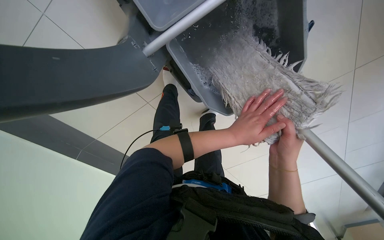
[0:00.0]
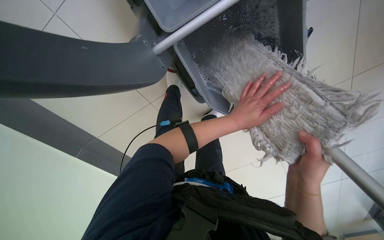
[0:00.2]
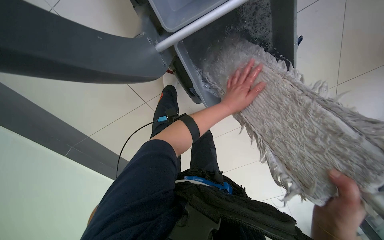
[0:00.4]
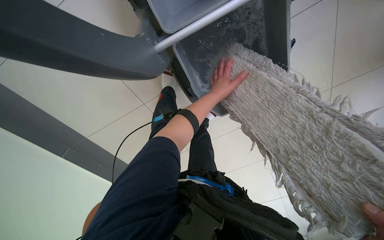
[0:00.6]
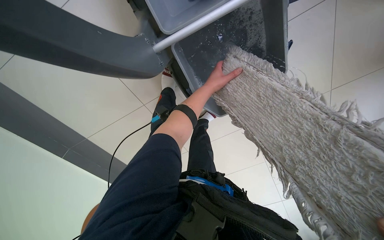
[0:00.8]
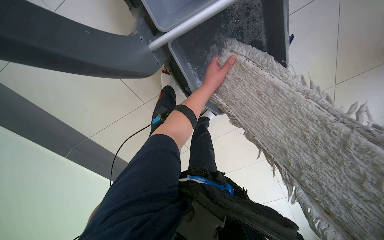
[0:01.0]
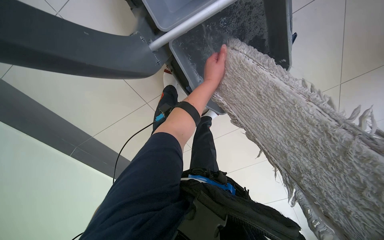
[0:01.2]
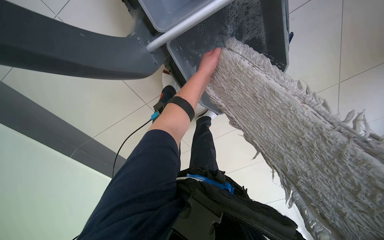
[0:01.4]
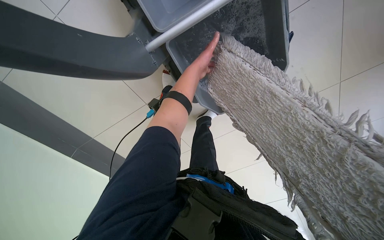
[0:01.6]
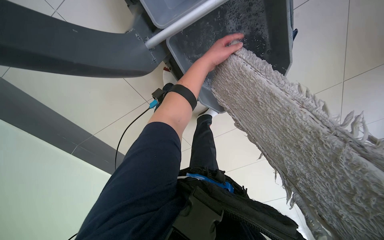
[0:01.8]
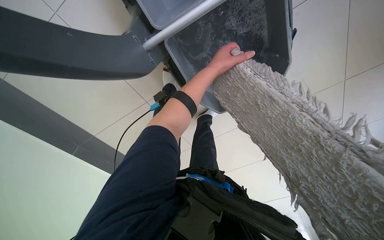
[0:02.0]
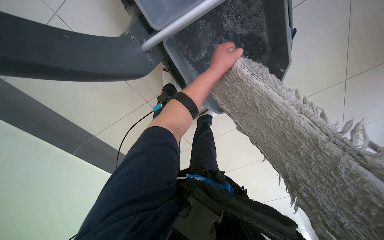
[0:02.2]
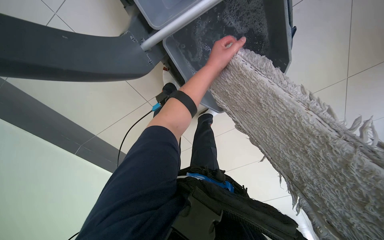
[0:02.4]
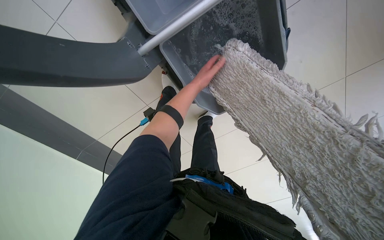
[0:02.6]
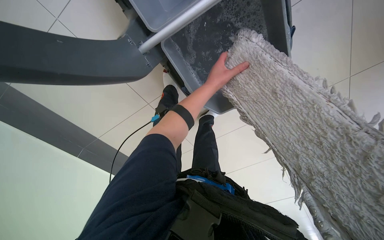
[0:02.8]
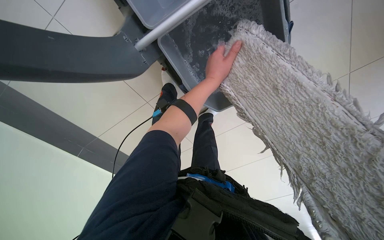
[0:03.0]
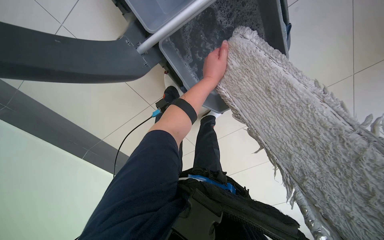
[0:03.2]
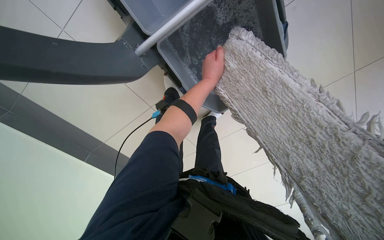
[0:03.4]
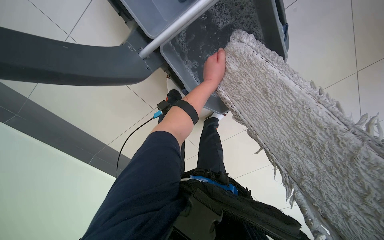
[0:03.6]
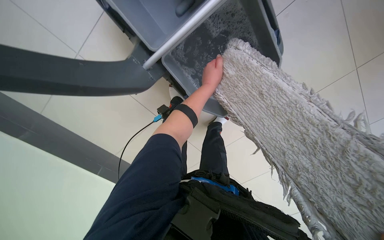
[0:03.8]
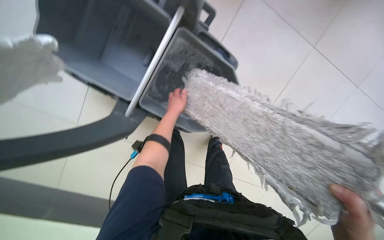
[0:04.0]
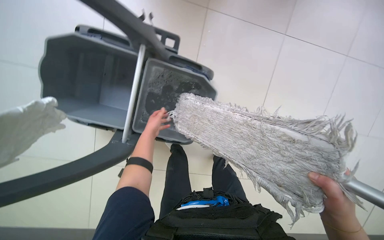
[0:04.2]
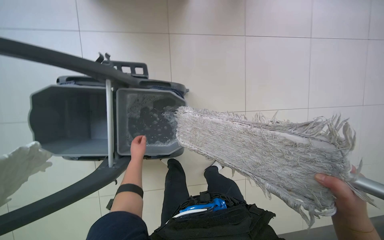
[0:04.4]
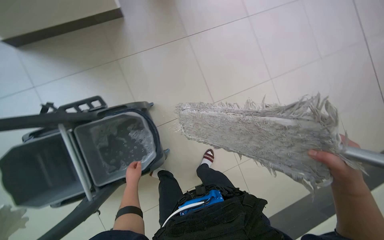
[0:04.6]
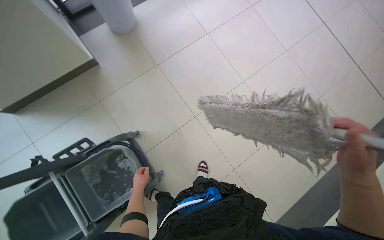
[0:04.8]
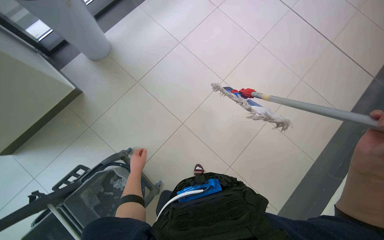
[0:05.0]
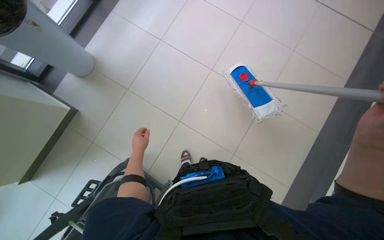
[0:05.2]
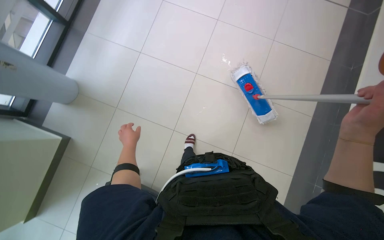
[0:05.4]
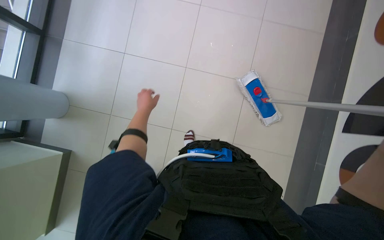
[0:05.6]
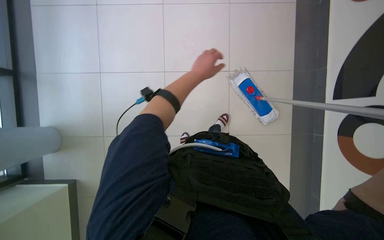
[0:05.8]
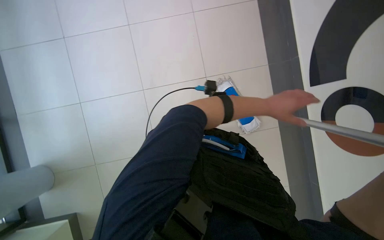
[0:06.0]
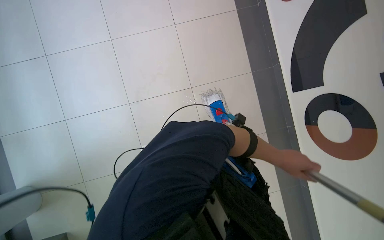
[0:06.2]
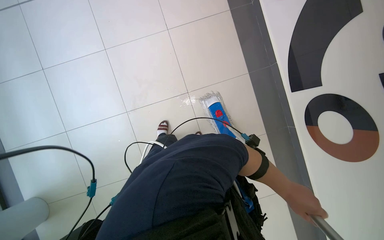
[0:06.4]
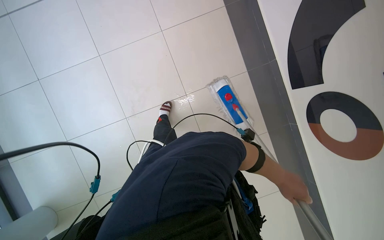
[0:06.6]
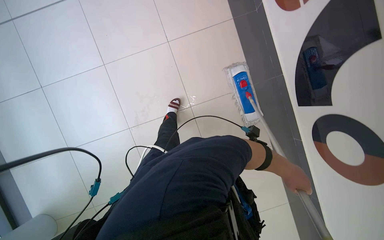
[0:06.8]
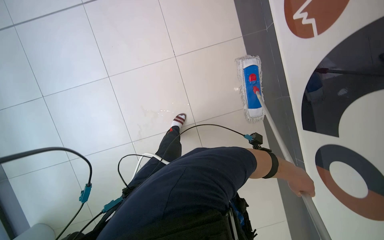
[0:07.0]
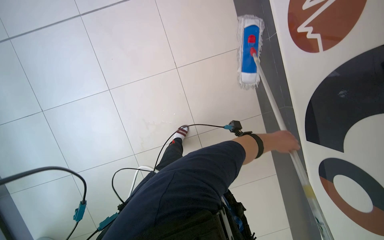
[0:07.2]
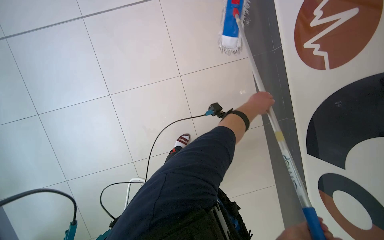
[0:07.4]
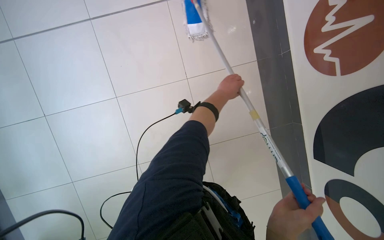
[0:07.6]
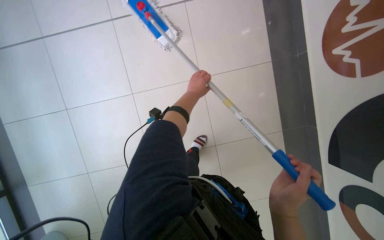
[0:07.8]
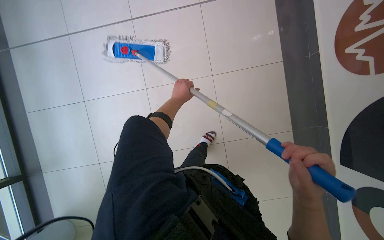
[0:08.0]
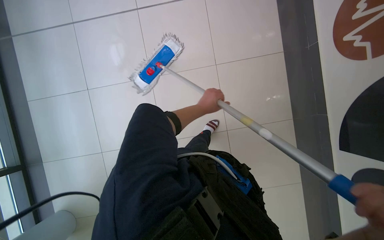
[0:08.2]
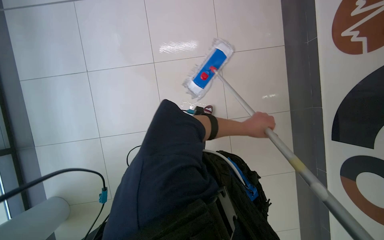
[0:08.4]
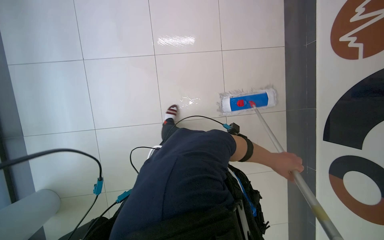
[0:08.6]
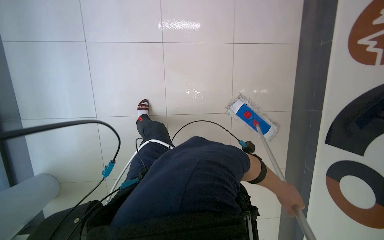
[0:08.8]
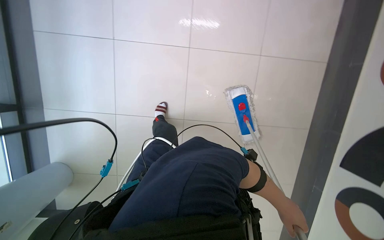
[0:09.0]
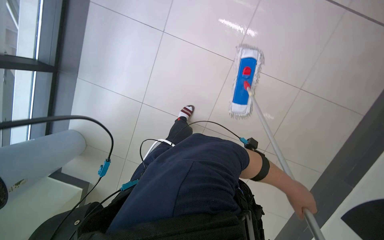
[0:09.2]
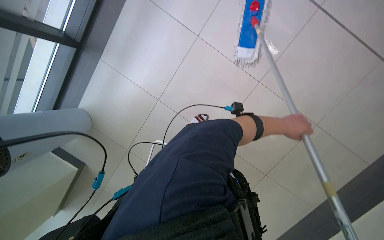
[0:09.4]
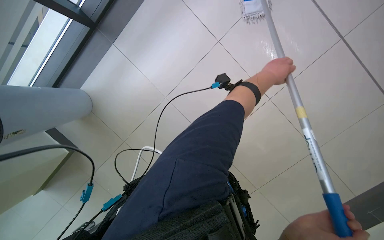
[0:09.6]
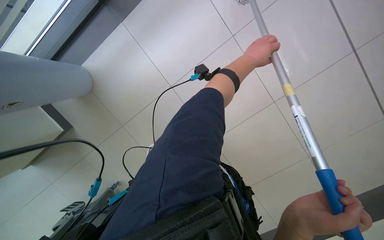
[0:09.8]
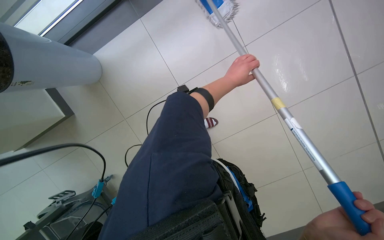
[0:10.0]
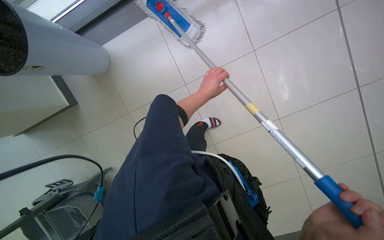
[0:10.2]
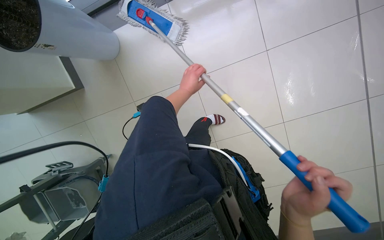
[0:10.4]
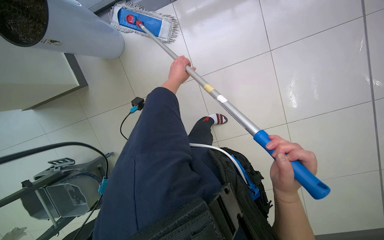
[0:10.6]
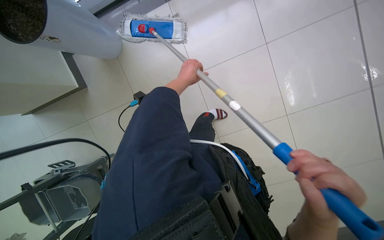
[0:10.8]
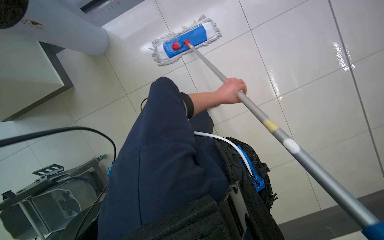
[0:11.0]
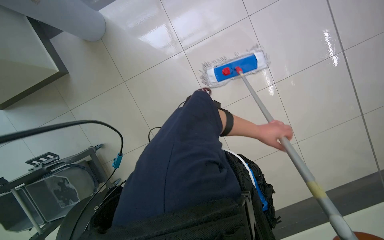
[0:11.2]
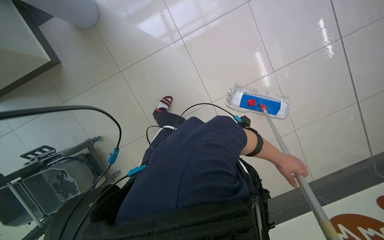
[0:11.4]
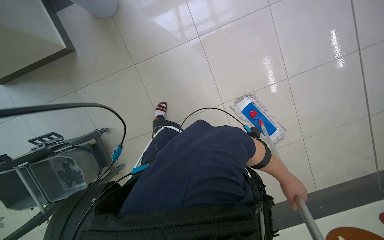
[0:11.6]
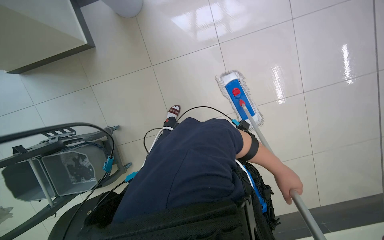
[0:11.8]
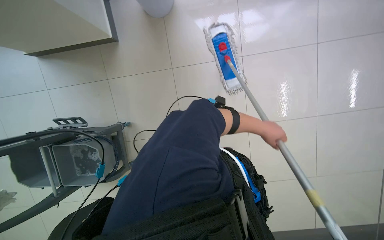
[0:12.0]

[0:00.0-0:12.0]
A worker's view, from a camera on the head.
Job: mopping floor.
The whole recording: Mopping tiled floor. The worker mops the tiled floor, occasionally moving the mop bucket and cleaning the mop head.
0:00.0 to 0:01.6: The left hand travels up the picture and farther from the camera by roughly 35 cm.
0:03.0 to 0:04.4: The head rotates about 50 degrees to the right. The view tips upward by about 30 degrees.
0:06.0 to 0:07.6: The camera travels about 70 cm.
0:07.6 to 0:09.0: The right hand goes roughly 50 cm down the picture and nearer to the camera.
0:09.0 to 0:10.4: The right hand is displaced up the picture and to the left by some 70 cm.
0:10.4 to 0:12.0: The right hand heads to the right and down the picture, covering some 30 cm.

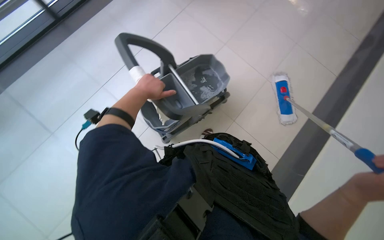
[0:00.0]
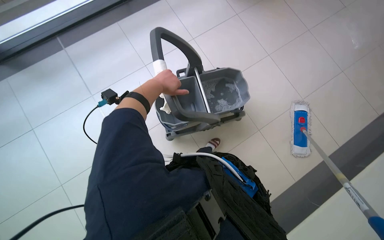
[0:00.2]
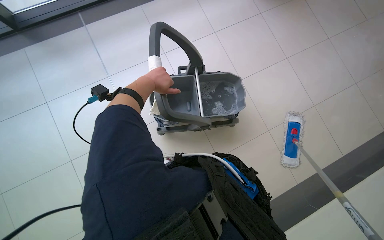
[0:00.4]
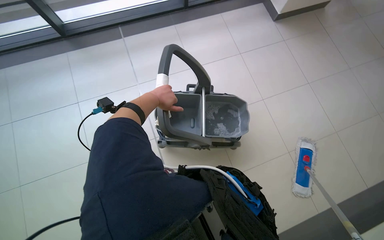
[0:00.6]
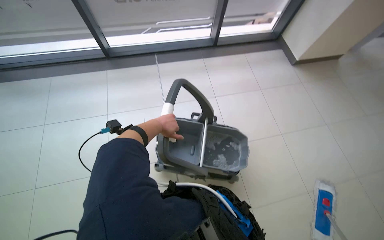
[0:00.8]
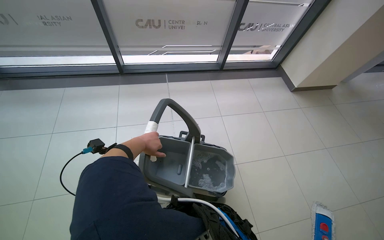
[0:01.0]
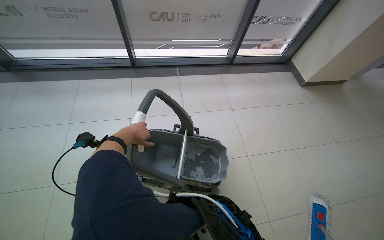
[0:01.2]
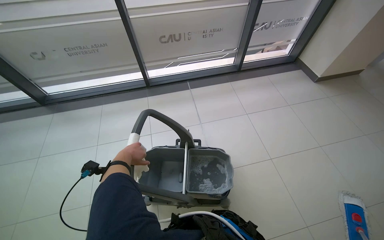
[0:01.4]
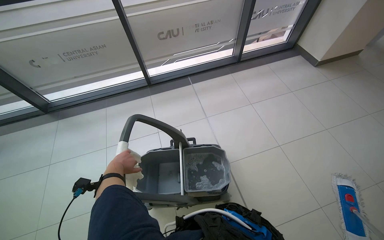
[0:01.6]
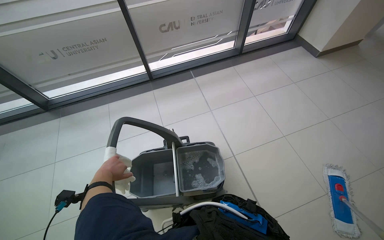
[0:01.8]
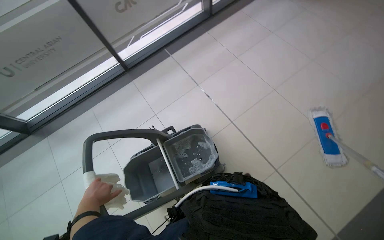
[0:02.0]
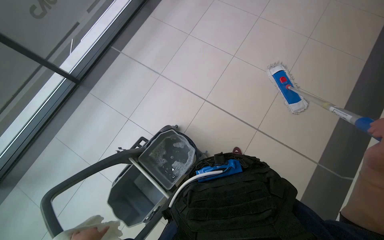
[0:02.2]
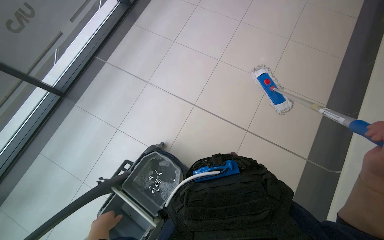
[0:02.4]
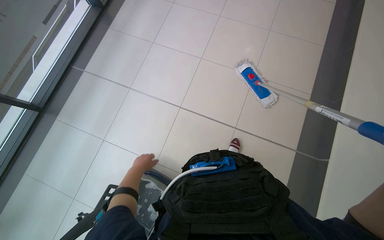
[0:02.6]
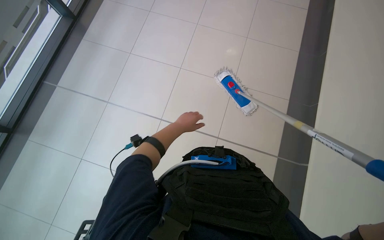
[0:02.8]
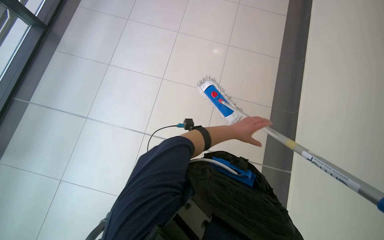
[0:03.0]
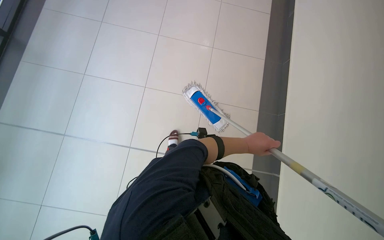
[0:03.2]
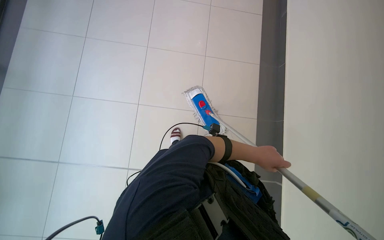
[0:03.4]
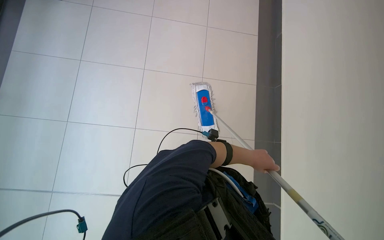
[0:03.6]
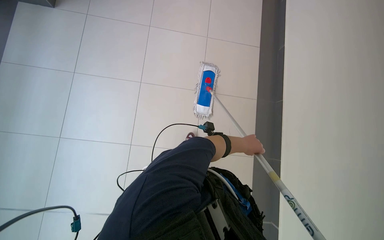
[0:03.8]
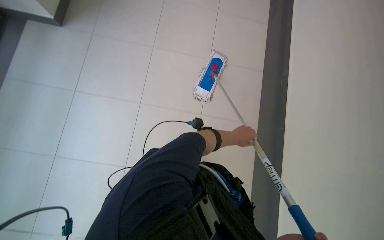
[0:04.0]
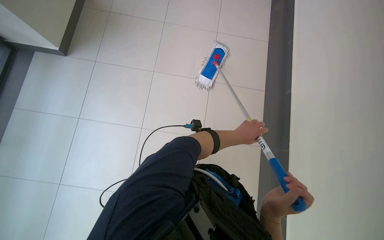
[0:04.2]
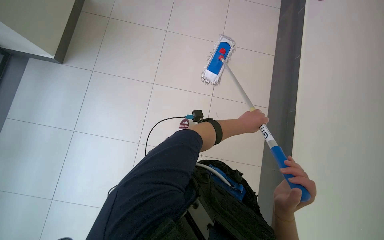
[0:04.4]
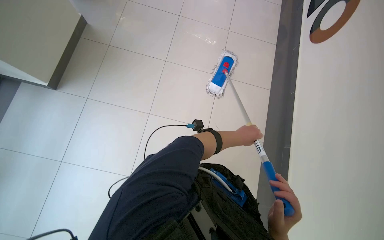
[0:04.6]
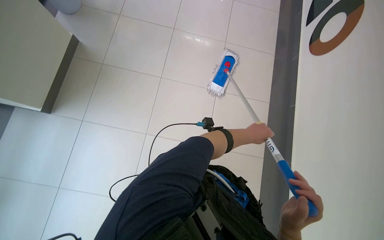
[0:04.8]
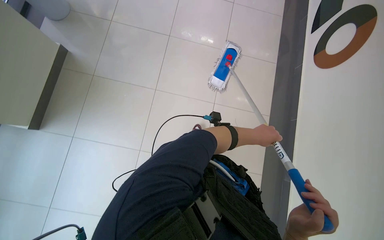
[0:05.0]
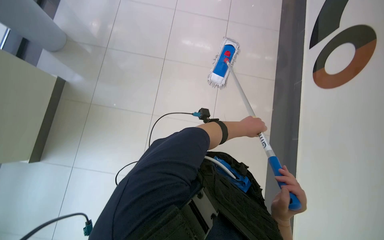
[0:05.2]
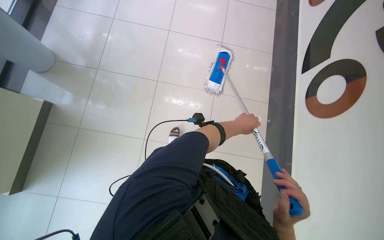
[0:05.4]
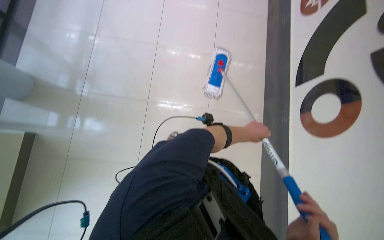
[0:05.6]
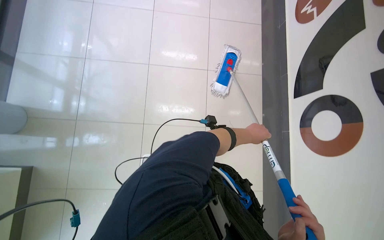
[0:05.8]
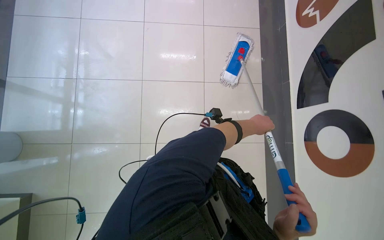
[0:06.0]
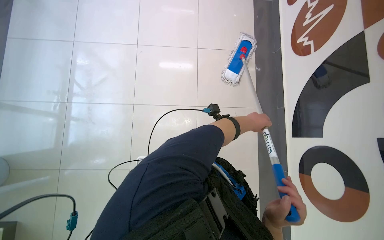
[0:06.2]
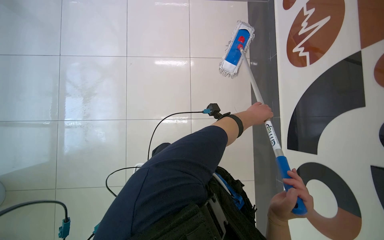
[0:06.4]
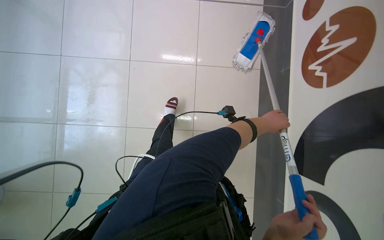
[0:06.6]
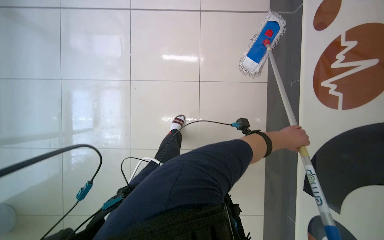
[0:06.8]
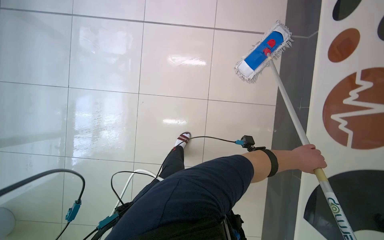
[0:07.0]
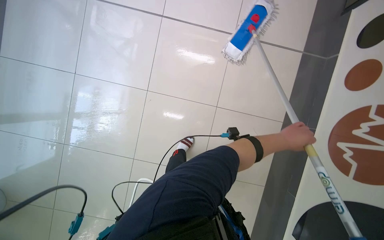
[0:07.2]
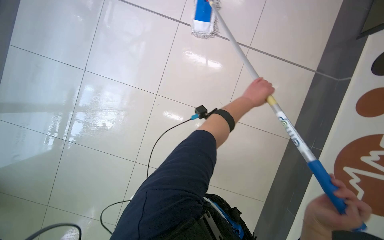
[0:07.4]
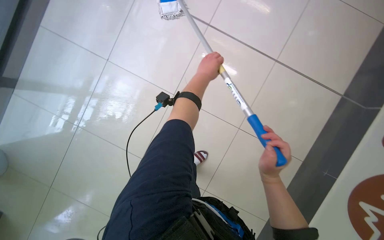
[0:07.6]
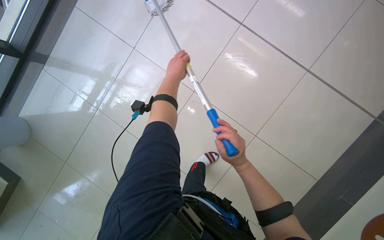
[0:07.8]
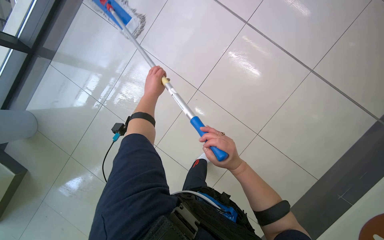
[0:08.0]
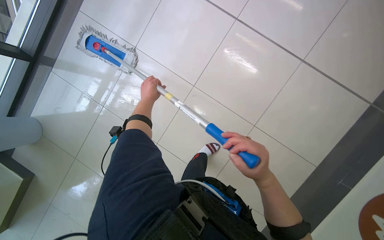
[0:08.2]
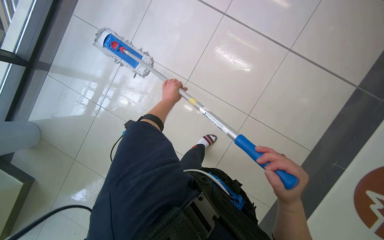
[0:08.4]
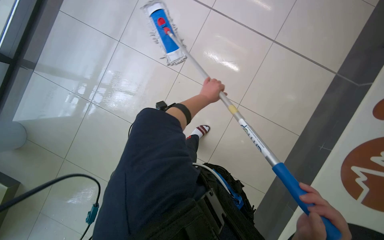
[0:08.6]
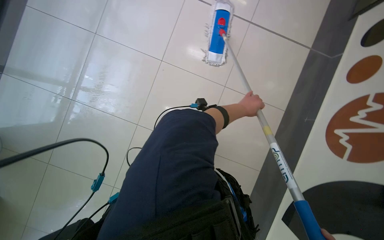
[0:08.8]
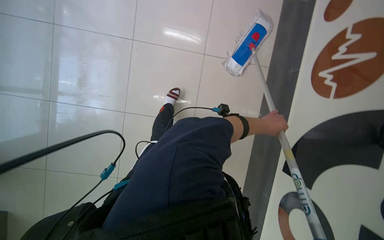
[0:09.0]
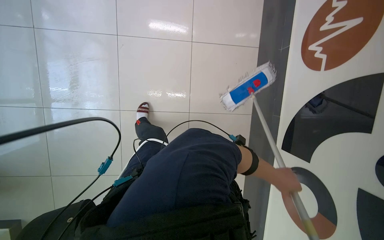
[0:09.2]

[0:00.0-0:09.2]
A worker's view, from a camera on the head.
Job: mopping floor.
The whole recording: Mopping tiled floor. The worker mops the tiled floor, occasionally moving the mop bucket and cleaning the mop head.
0:00.0 to 0:01.6: The wearer looks some 30 degrees further to the left. The camera pitches upward, by about 15 degrees.
0:01.6 to 0:03.0: The head travels about 40 cm. The head turns to the right by about 60 degrees.
0:04.6 to 0:06.2: The head travels some 40 cm.
